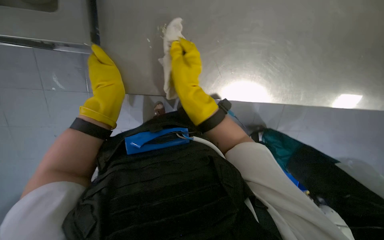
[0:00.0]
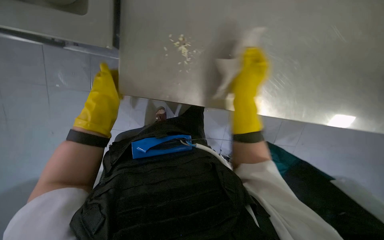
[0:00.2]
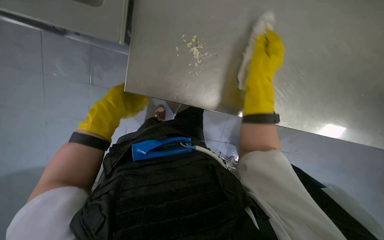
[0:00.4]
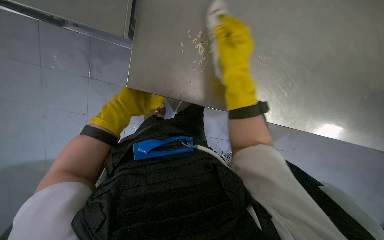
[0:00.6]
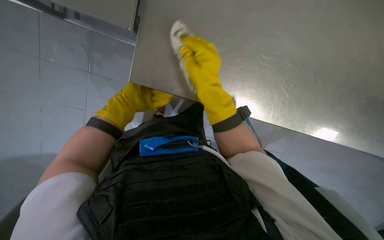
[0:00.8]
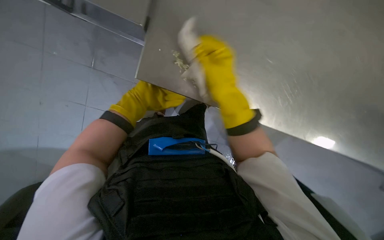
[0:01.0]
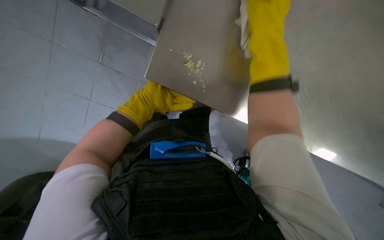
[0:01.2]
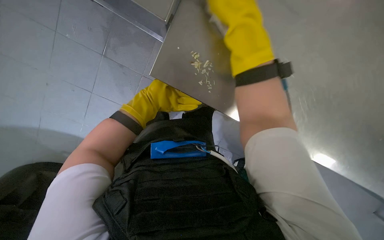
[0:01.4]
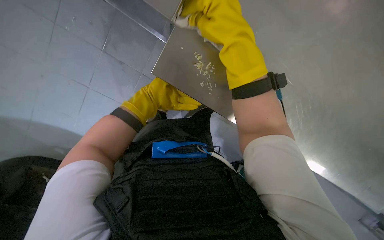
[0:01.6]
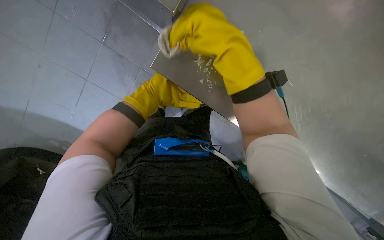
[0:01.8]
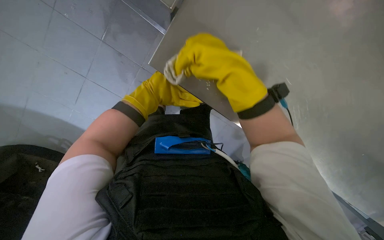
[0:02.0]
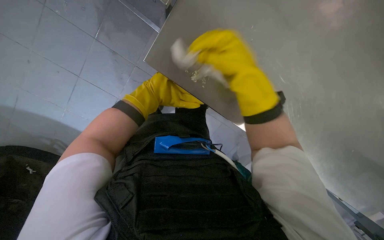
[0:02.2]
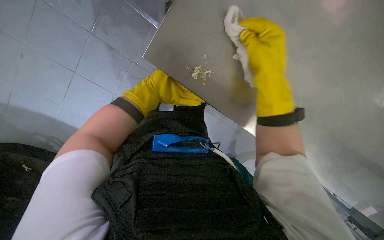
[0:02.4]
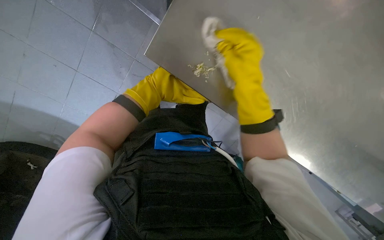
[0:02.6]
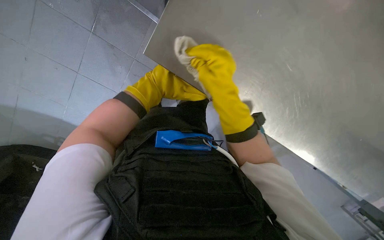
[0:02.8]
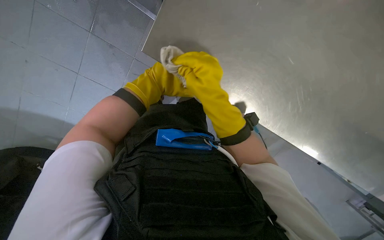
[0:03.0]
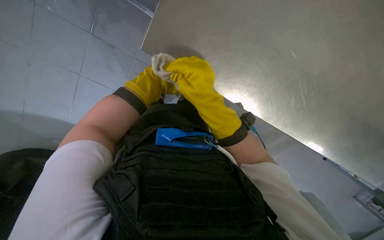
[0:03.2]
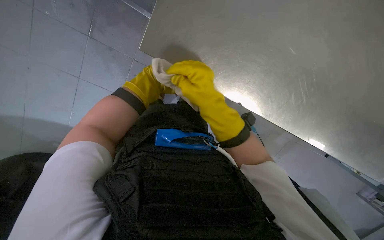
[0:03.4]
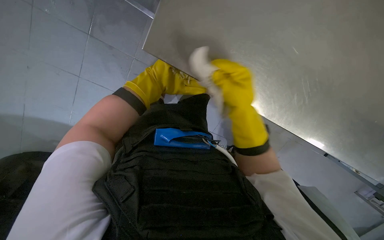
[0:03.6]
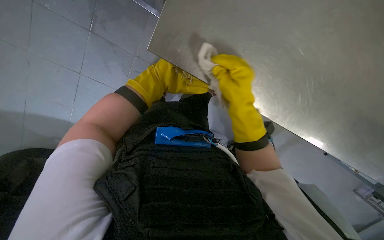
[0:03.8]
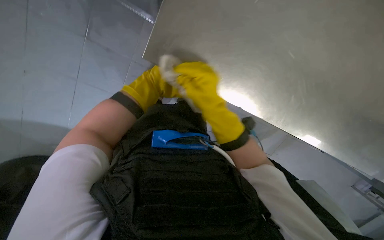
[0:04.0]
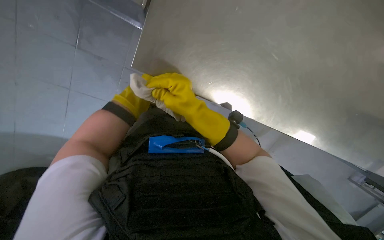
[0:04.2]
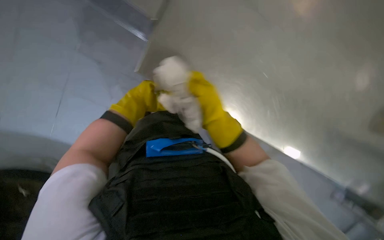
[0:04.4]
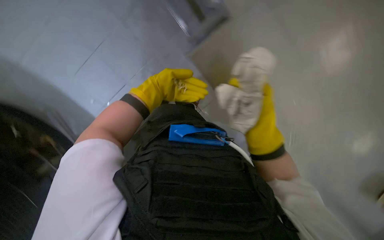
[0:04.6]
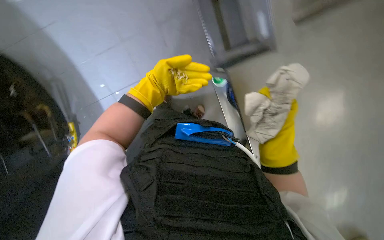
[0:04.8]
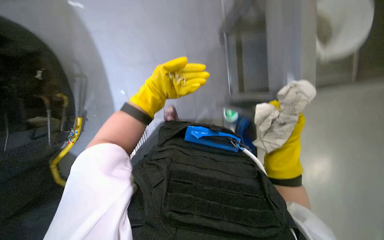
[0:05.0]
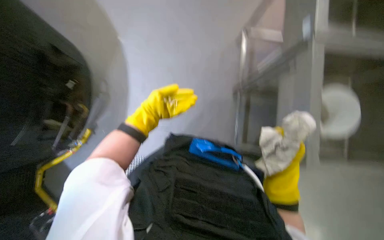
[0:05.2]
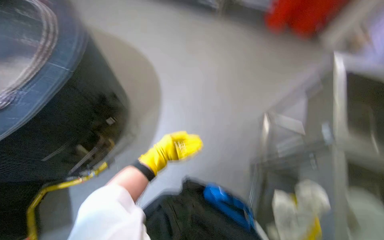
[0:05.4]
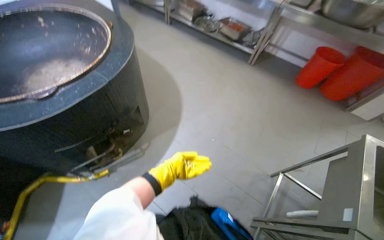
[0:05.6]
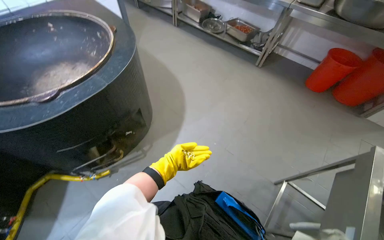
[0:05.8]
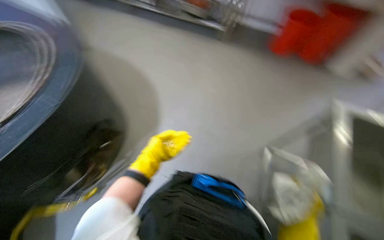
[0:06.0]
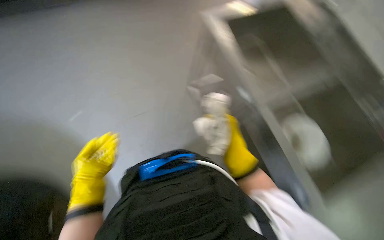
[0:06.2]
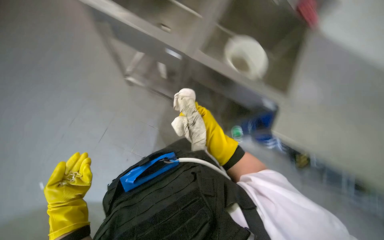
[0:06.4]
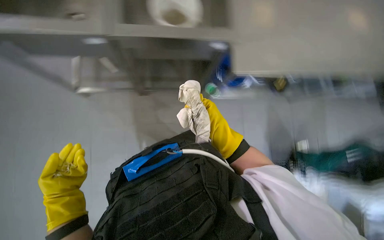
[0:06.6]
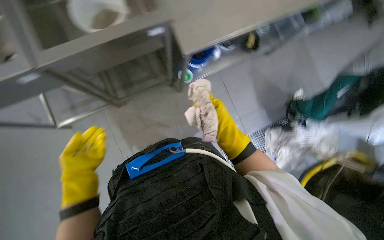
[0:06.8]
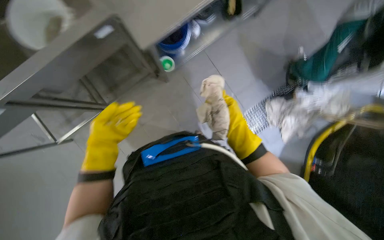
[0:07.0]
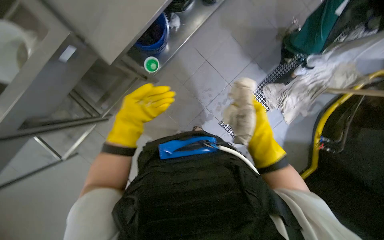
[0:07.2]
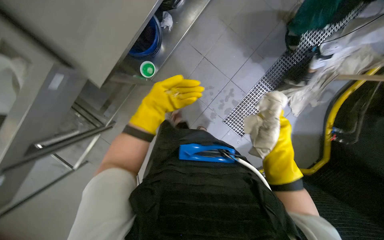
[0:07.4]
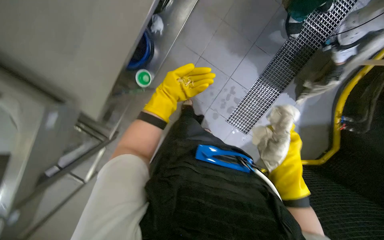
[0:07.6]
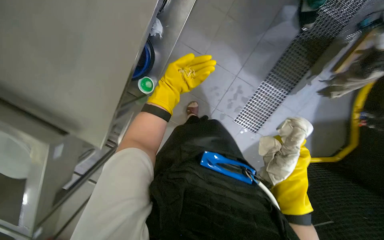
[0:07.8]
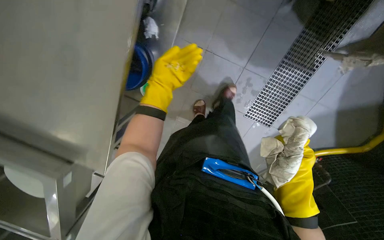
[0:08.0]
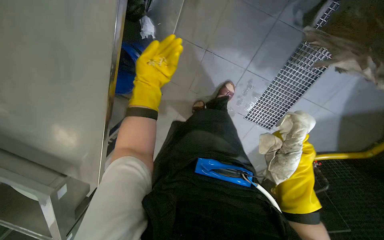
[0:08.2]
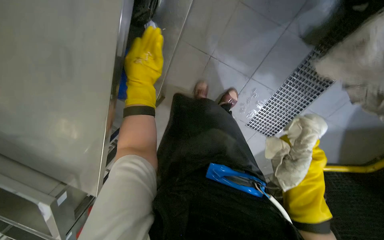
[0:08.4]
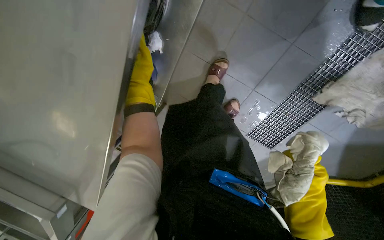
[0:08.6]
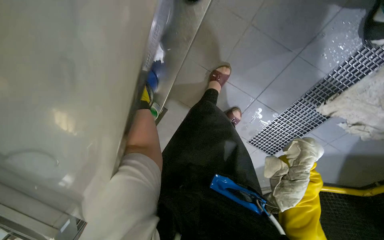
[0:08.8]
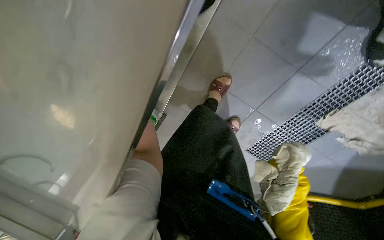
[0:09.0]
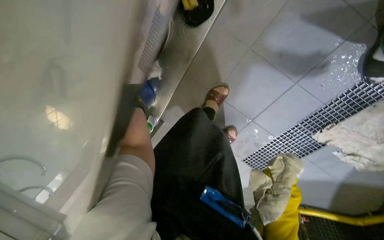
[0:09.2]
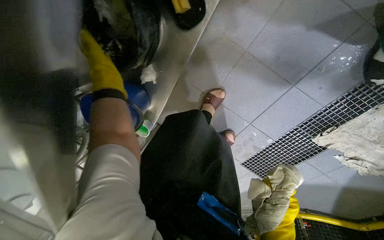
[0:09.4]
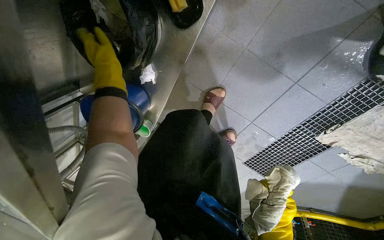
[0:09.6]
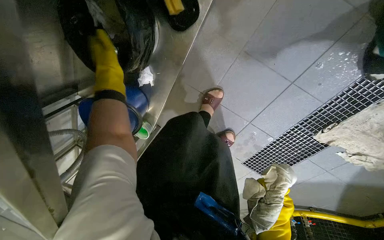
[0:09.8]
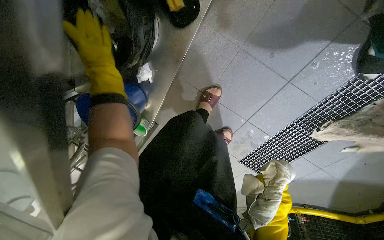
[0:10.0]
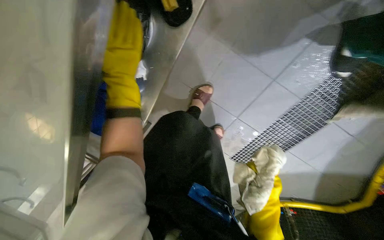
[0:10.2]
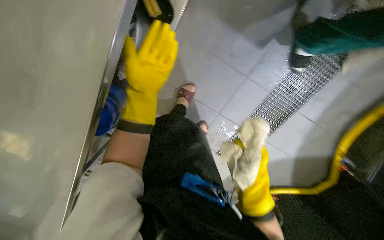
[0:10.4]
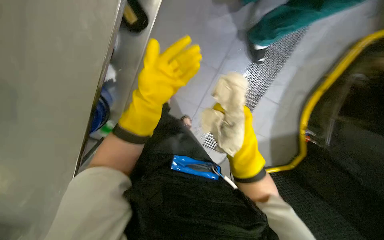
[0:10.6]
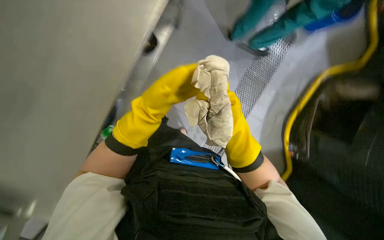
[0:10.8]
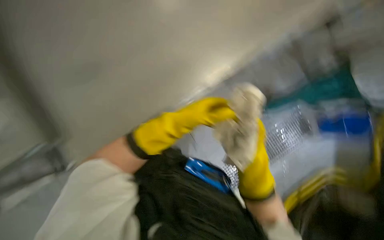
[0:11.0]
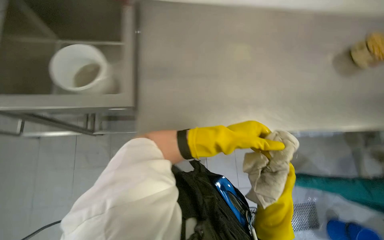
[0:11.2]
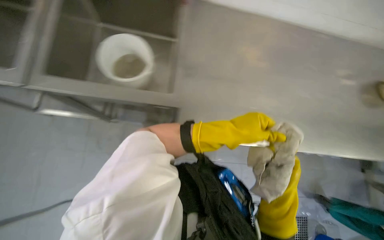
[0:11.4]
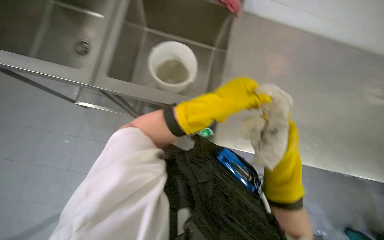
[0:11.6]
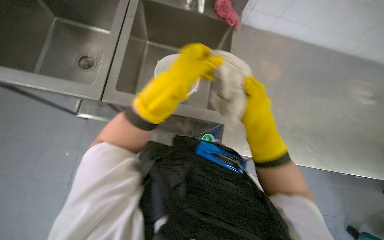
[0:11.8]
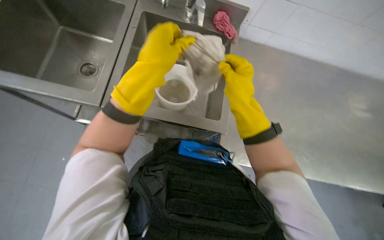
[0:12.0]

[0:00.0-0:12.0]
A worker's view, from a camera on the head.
Job: wiping surfaces.
The whole recording: Cleaning kitchen counter. The worker wipes the stainless steel kitchen counter, collects food scraps, and rinses the cleaning cloth.
0:00.0 to 0:01.6: The left hand heads farther from the camera, covering about 15 cm, while the right hand moves nearer to the camera, approximately 20 cm.
0:01.6 to 0:03.0: The right hand is displaced farther from the camera and down the picture by approximately 15 cm.
0:03.0 to 0:04.4: The left hand travels nearer to the camera and back again, about 10 cm each way, while the right hand moves left and right over approximately 15 cm, changing direction 2 times.
0:04.4 to 0:06.0: The head rotates some 30 degrees to the left. The wearer looks roughly 30 degrees further upward.
0:07.6 to 0:09.0: The camera is aimed roughly 15 degrees further to the left.

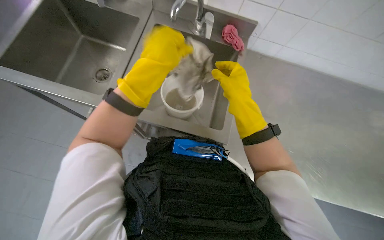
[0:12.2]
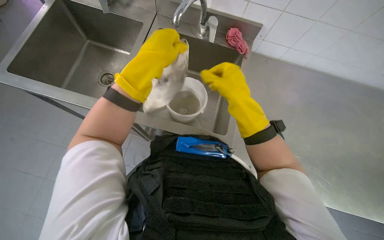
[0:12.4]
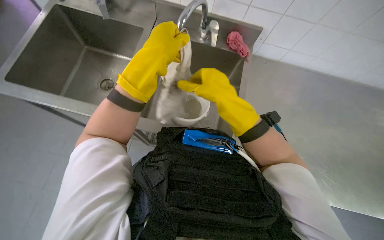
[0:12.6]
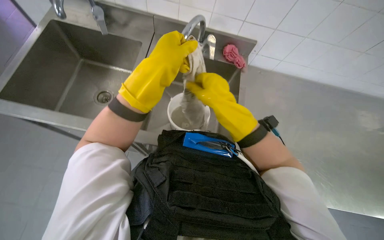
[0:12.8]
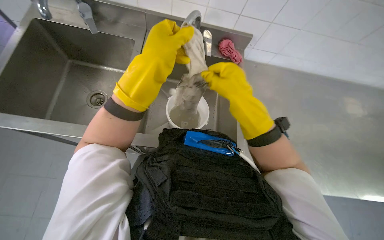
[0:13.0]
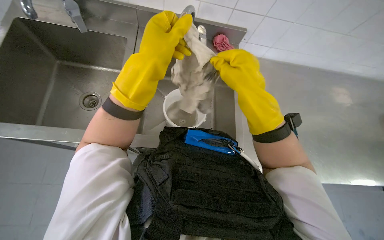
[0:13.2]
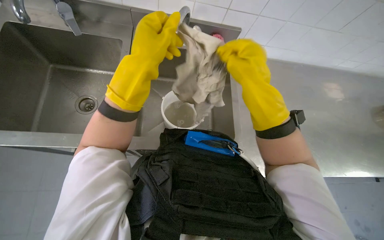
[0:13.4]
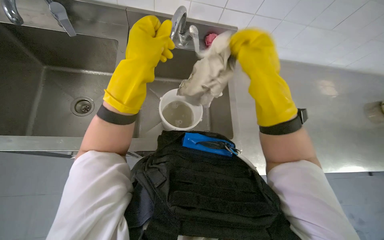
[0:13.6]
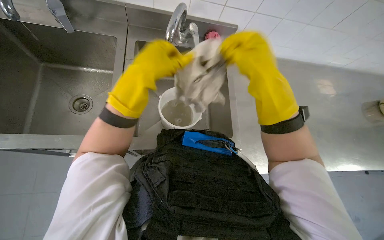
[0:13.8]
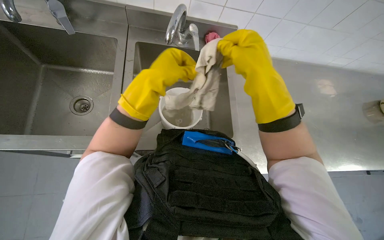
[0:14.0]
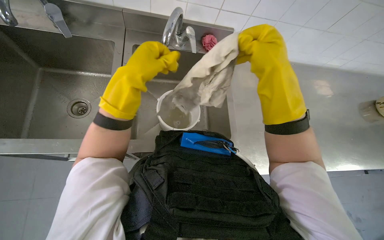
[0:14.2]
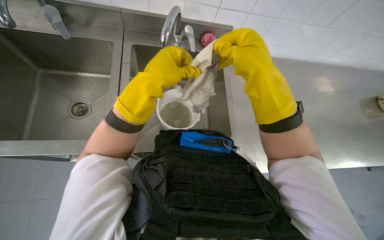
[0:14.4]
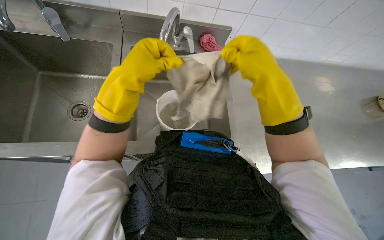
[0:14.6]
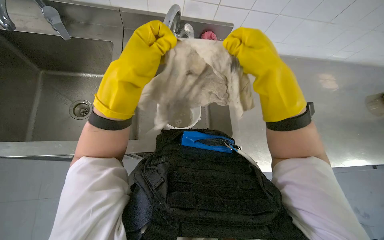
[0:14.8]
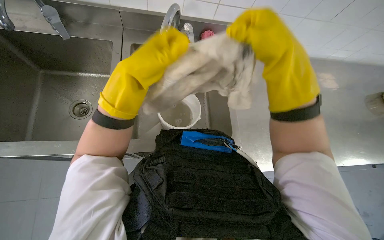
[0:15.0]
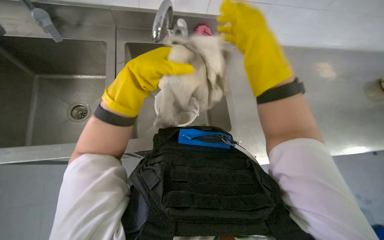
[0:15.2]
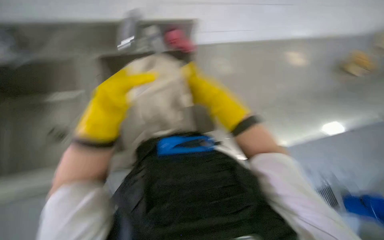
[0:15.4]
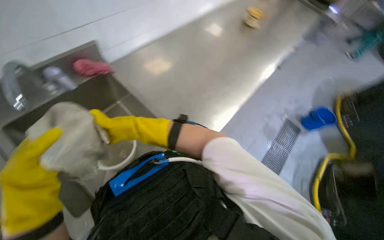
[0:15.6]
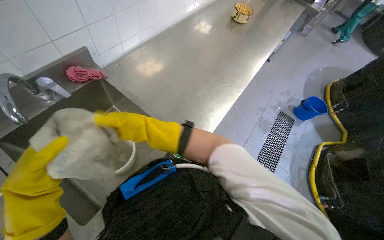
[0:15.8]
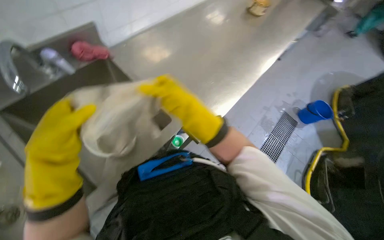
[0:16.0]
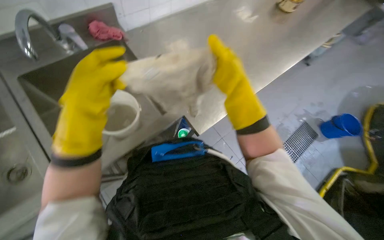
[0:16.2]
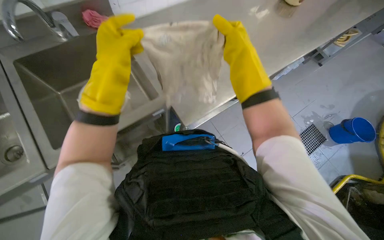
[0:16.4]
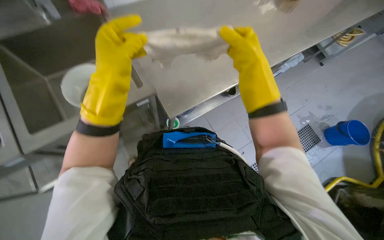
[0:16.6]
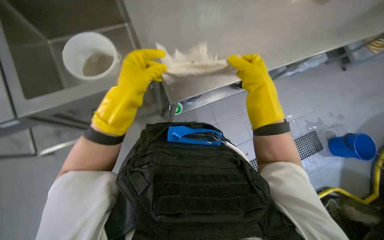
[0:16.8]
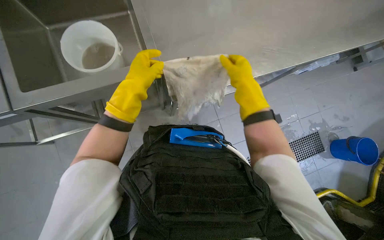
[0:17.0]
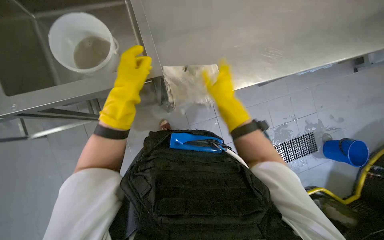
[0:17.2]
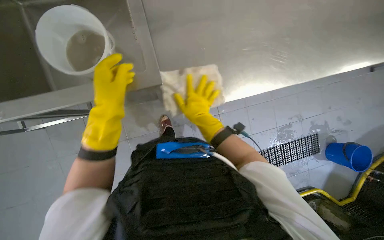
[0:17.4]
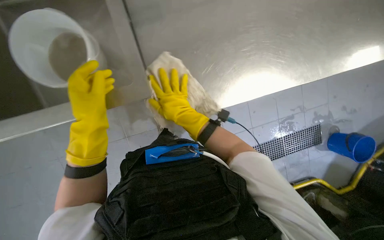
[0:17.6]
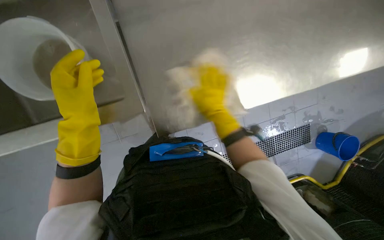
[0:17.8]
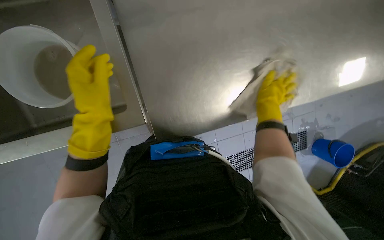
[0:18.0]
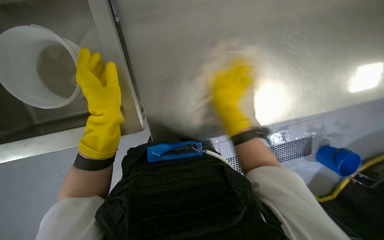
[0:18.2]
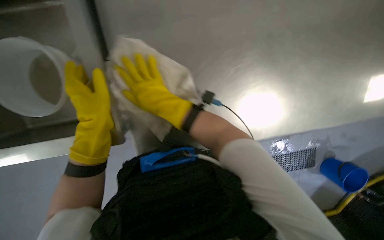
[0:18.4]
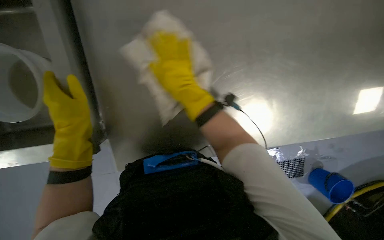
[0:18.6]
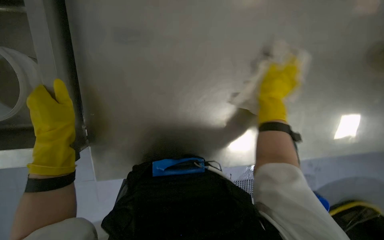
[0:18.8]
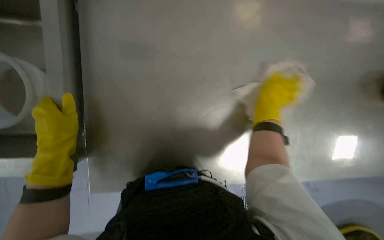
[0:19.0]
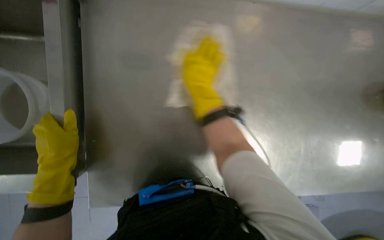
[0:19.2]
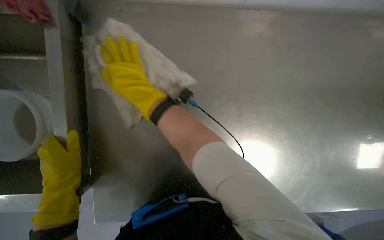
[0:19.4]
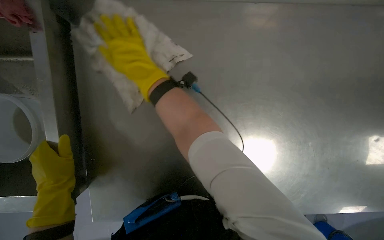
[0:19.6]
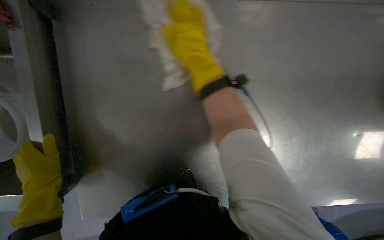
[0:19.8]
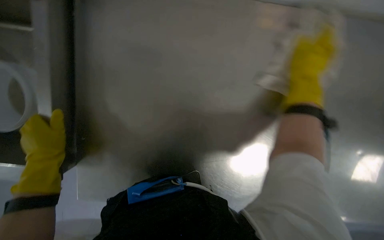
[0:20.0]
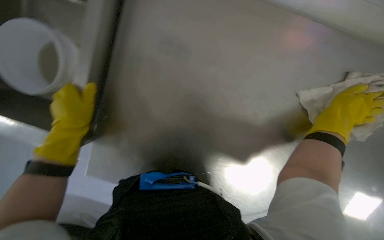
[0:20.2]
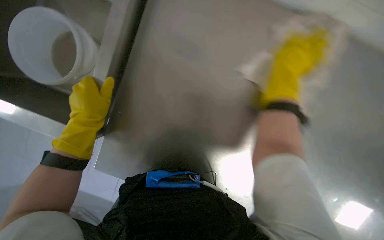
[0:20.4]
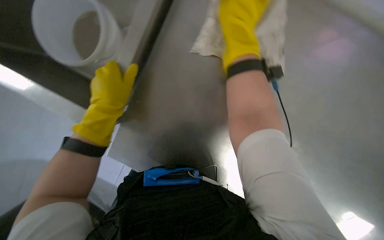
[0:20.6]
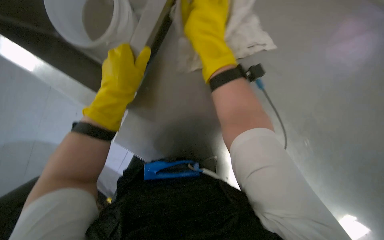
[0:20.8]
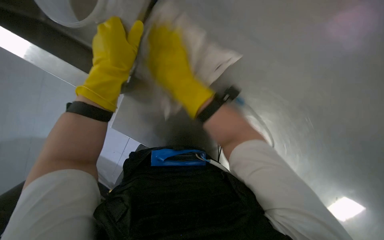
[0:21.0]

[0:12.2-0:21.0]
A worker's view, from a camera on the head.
Job: wiping surfaces.
The whole recording: Cleaning kitchen counter. The worker wipes the stainless steel kitchen counter, collects food scraps, and rinses the cleaning cloth.
0:12.2 to 0:13.6: The right hand is displaced nearer to the camera by some 10 cm.
0:13.6 to 0:15.2: The hands make small movements and keep their place.
0:16.6 to 0:18.0: The wearer looks roughly 20 degrees further downward. The right hand shifts about 15 cm farther from the camera, and goes to the left and returns, roughly 25 cm each way.
0:18.0 to 0:19.6: The wearer looks about 20 degrees further upward. The right hand goes left and right, about 40 cm each way, reversing 2 times.
0:19.6 to 0:21.0: Everything in view rotates roughly 35 degrees clockwise. The right hand goes to the right and returns, about 40 cm each way.
